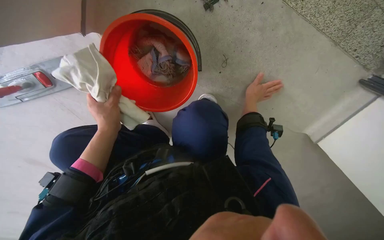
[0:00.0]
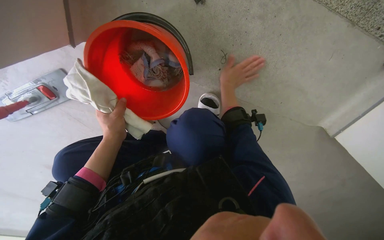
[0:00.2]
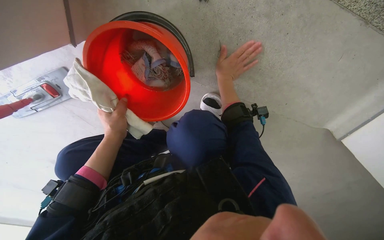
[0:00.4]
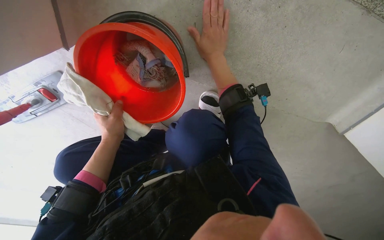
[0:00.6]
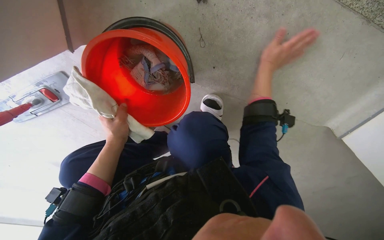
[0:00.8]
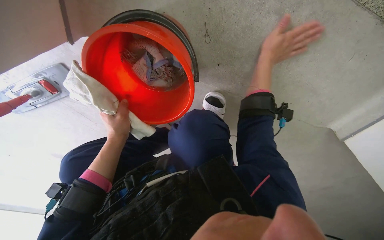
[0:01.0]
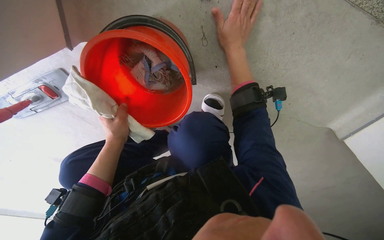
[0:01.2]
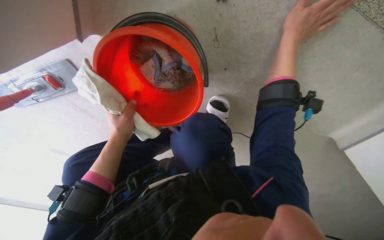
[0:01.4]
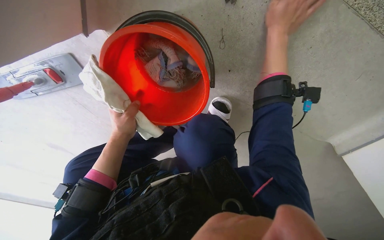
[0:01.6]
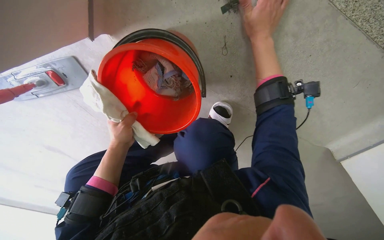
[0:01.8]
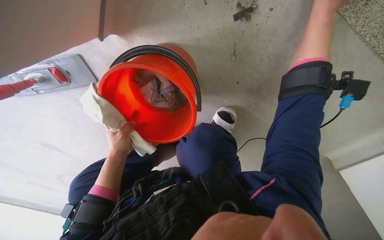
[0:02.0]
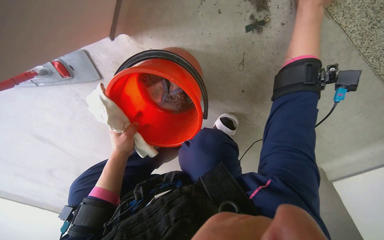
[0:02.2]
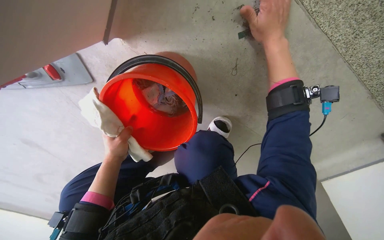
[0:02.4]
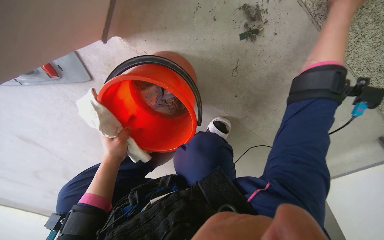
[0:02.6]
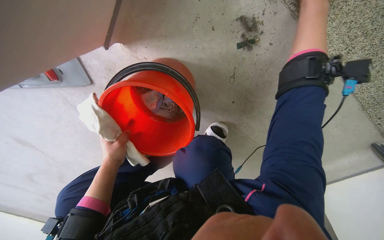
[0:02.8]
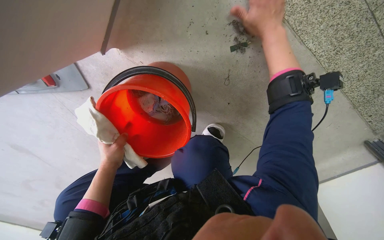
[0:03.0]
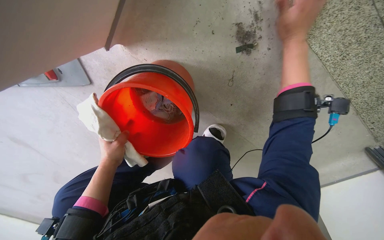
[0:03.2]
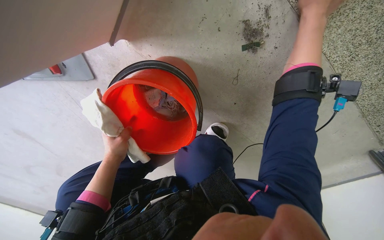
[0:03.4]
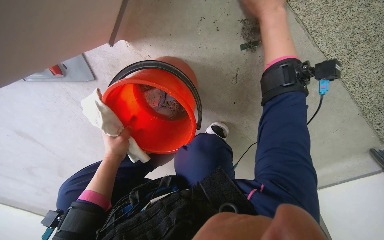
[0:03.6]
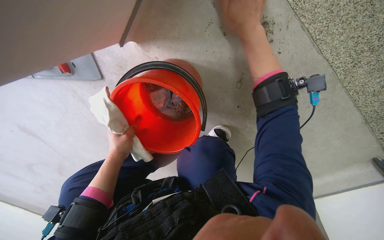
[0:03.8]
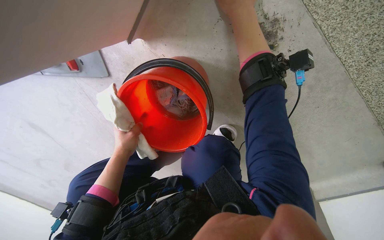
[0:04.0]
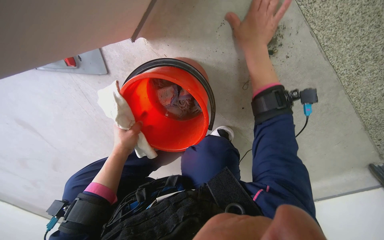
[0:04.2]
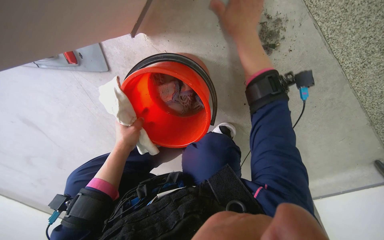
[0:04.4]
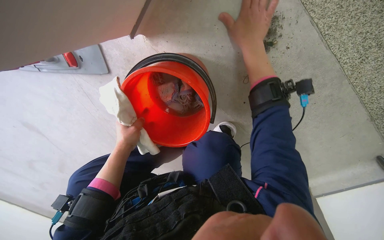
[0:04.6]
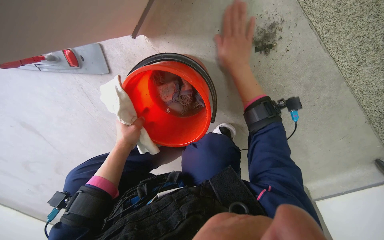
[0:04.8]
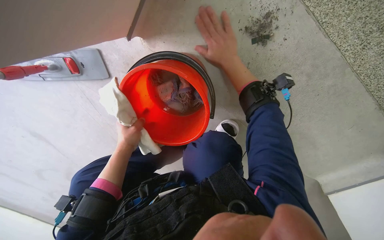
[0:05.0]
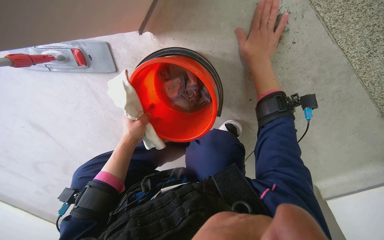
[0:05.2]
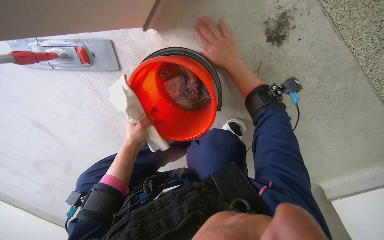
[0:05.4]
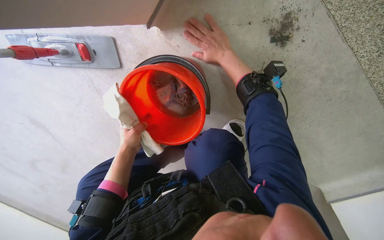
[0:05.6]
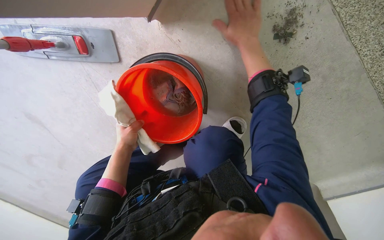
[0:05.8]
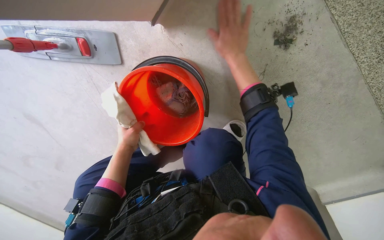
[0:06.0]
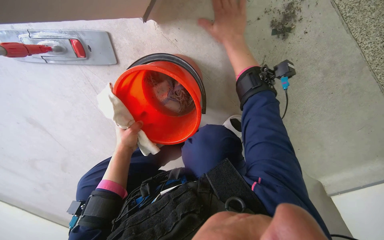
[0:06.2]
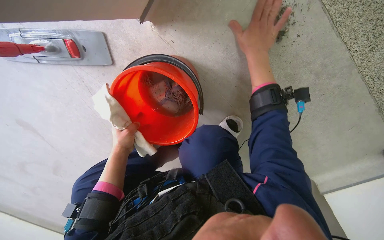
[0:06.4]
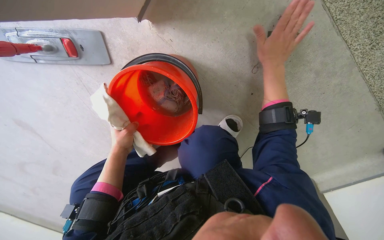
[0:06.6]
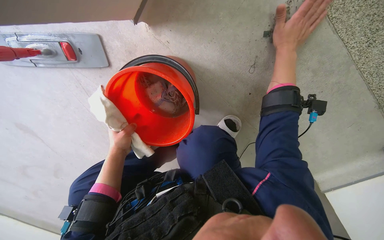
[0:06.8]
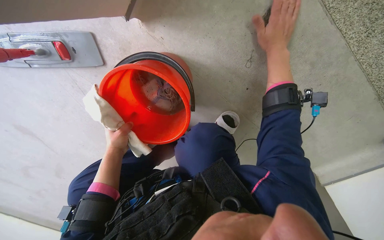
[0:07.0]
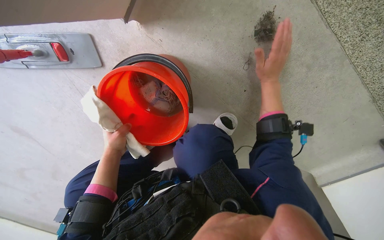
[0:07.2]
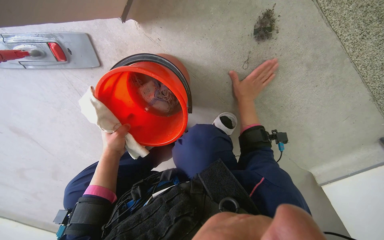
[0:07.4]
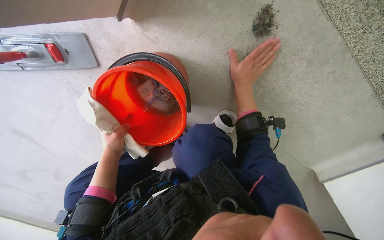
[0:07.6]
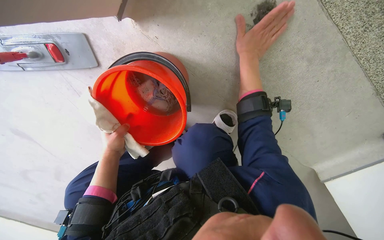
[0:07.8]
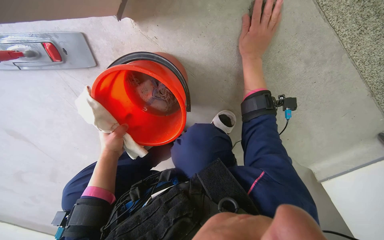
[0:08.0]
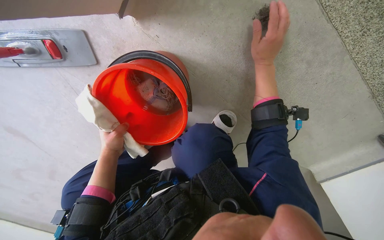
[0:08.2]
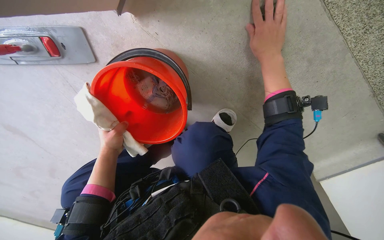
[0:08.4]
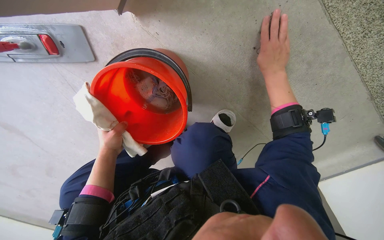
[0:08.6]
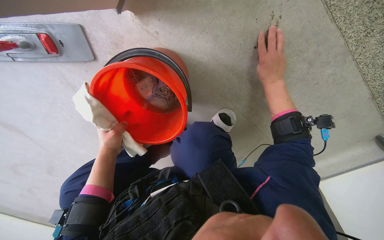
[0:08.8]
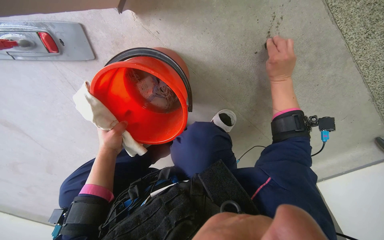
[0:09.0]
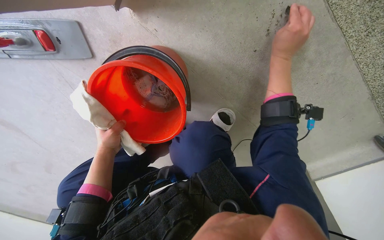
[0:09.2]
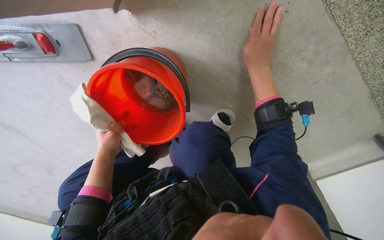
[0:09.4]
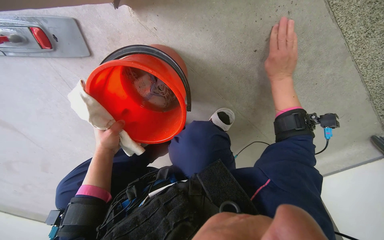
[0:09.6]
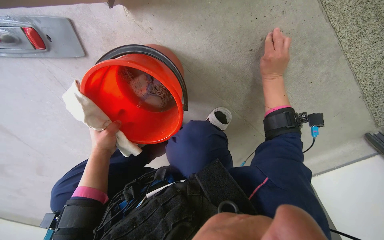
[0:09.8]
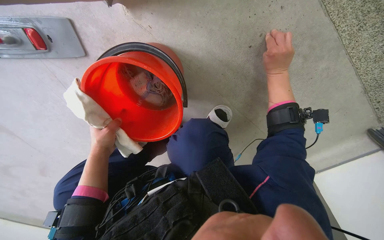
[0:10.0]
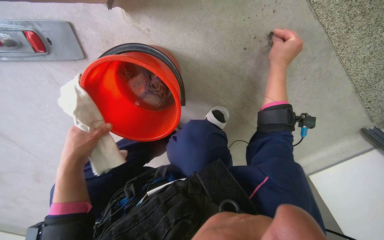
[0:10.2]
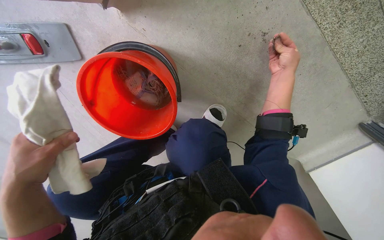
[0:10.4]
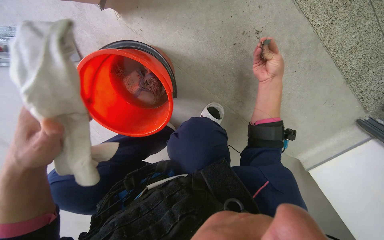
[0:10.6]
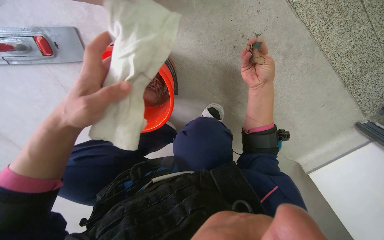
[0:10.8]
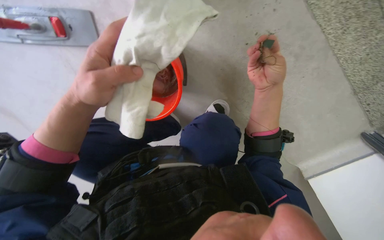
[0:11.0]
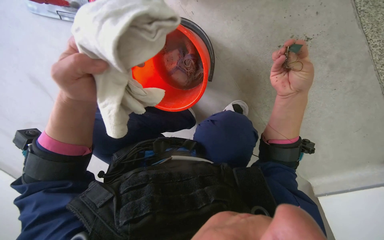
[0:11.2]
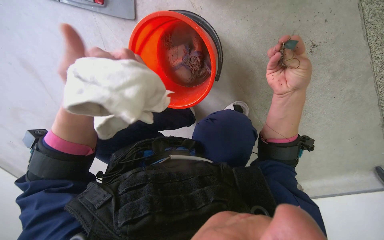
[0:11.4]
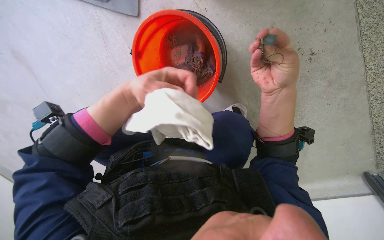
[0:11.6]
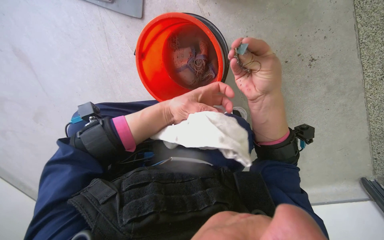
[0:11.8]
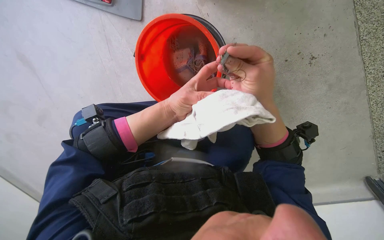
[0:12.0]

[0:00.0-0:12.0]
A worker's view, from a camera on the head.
Job: wiping surfaces.
The whole recording: Cleaning floor by hand and cloth. The worker picks up debris and wipes the floor with a cloth.
0:00.0 to 0:01.6: The right hand shifts about 25 cm nearer to the camera and up the picture.
0:06.0 to 0:07.6: The right hand shifts some 15 cm farther from the camera and down the picture, and reaches some 15 cm to the right, then returns.
0:07.6 to 0:09.0: The right hand goes some 10 cm to the right.
0:09.0 to 0:10.4: The right hand travels to the right by about 10 cm. The left hand heads nearer to the camera, covering about 20 cm.
0:10.4 to 0:12.0: The left hand moves to the right and farther from the camera, some 25 cm; the right hand goes approximately 40 cm to the left and nearer to the camera.

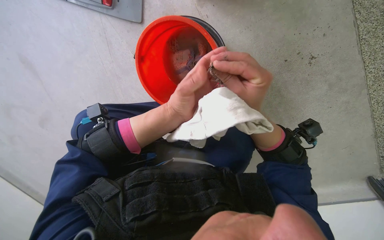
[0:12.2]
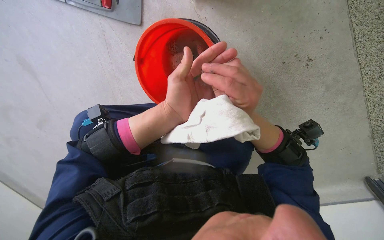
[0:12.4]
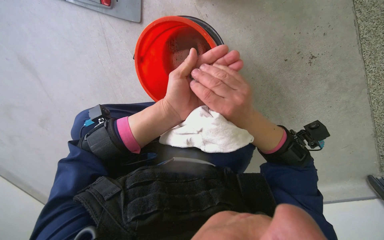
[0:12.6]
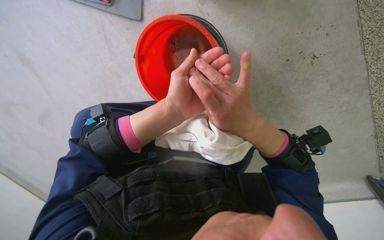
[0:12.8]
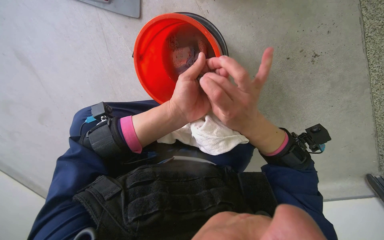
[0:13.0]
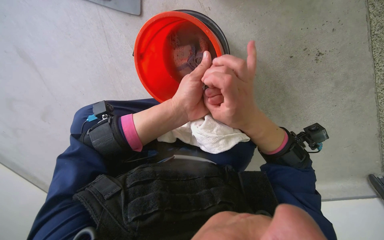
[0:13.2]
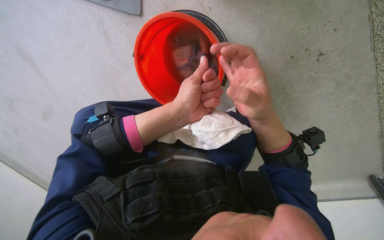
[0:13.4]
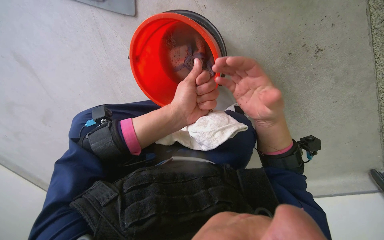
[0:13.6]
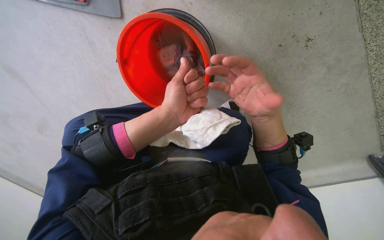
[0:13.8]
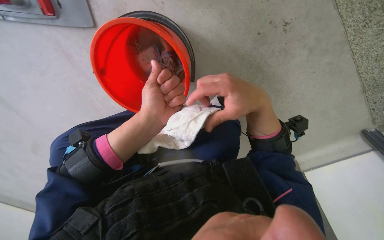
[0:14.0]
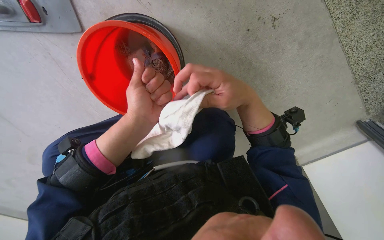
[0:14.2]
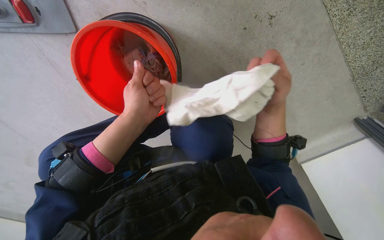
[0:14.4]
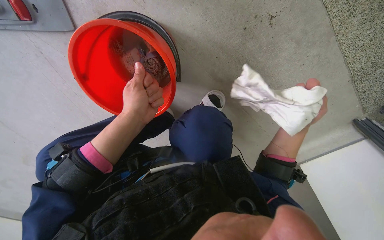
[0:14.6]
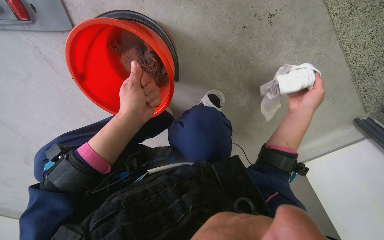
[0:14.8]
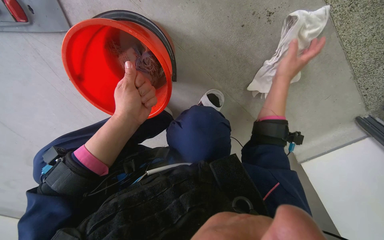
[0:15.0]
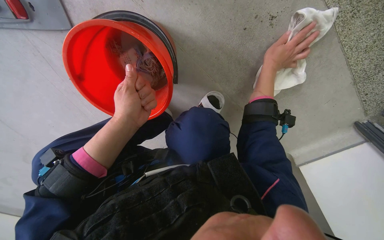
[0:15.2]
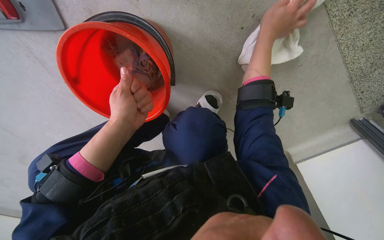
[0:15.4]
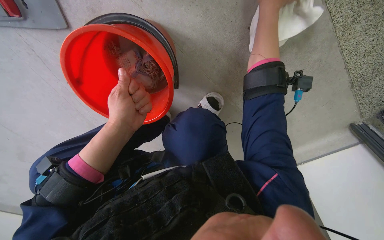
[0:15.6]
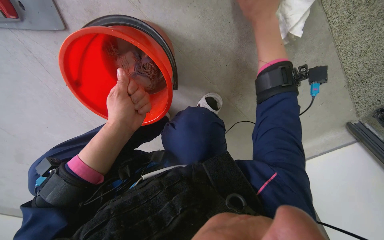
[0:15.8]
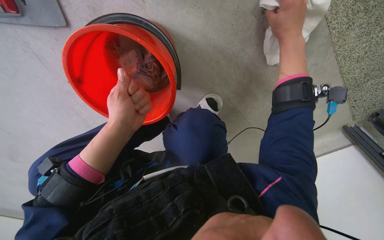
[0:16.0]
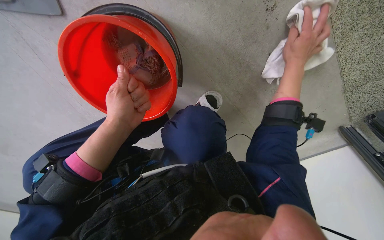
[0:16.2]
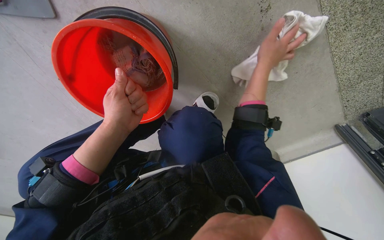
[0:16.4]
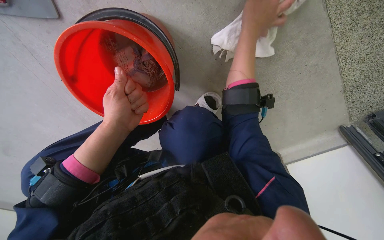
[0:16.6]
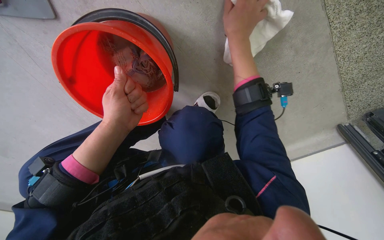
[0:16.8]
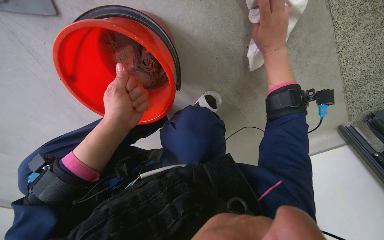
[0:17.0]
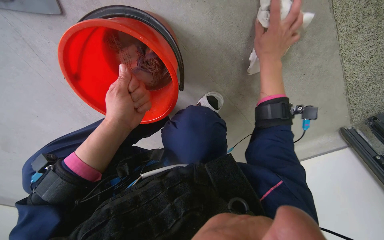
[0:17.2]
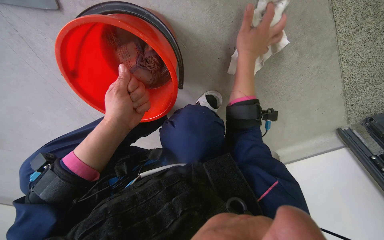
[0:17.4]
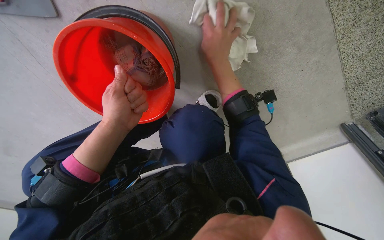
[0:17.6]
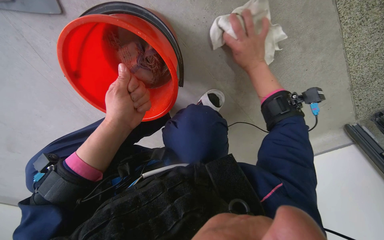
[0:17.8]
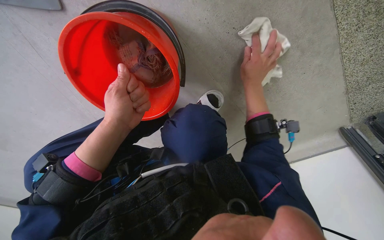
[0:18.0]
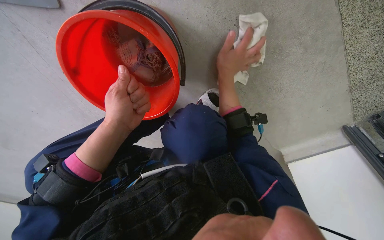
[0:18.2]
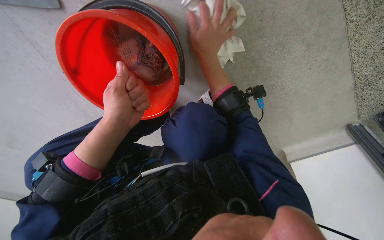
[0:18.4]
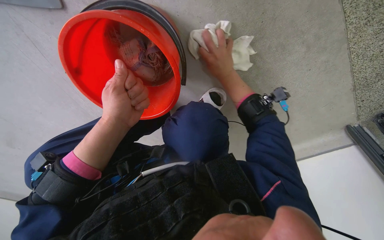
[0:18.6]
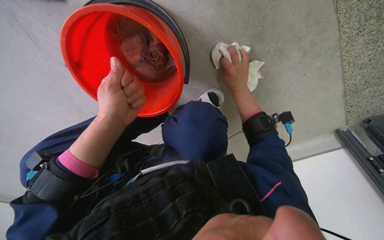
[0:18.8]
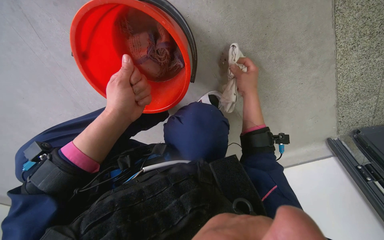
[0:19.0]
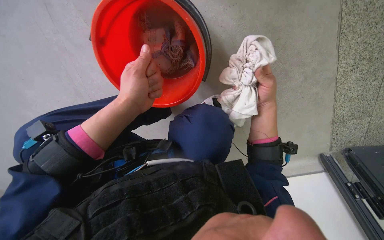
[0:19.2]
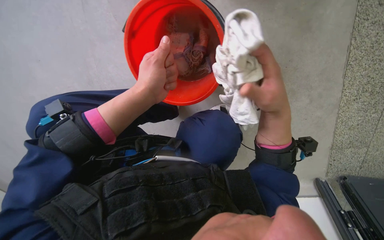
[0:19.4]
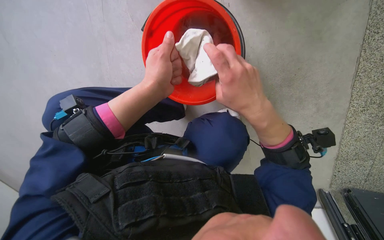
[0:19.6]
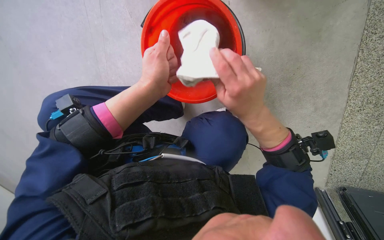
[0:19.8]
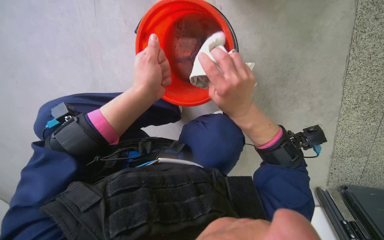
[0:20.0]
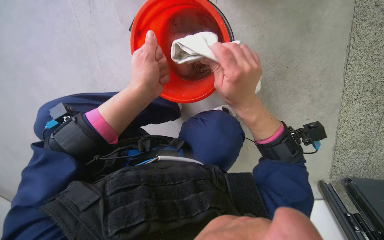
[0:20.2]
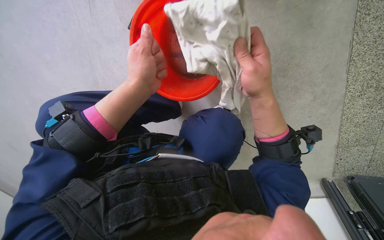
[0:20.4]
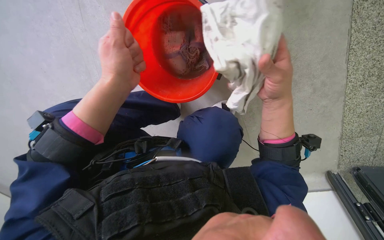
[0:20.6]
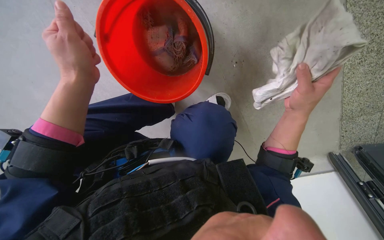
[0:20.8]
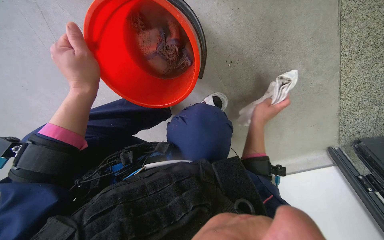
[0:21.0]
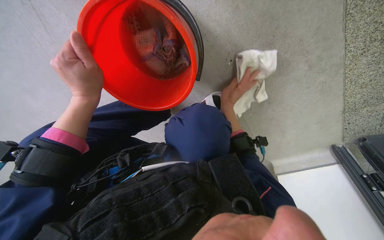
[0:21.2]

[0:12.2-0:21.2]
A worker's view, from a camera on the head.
Job: wiping surfaces.
The whole recording: Cleaning floor by hand and cloth. The worker picks up debris and wipes the floor with a cloth.
0:13.8 to 0:15.2: The right hand goes some 25 cm to the right, up the picture and farther from the camera.
0:15.2 to 0:16.6: The right hand swings nearer and farther, some 15 cm each way, with 2 reversals.
0:16.6 to 0:18.2: The right hand travels farther from the camera and down the picture by roughly 15 cm.
0:18.2 to 0:19.8: The right hand shifts roughly 20 cm nearer to the camera and down the picture.
0:19.8 to 0:21.2: The right hand heads farther from the camera, covering roughly 20 cm.
